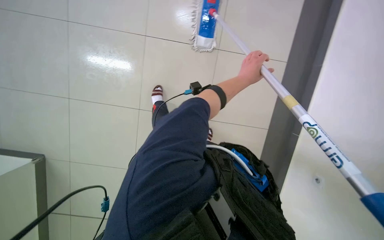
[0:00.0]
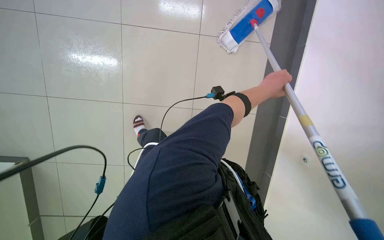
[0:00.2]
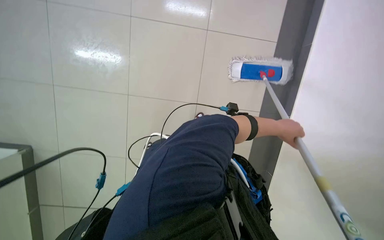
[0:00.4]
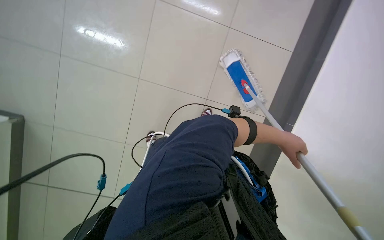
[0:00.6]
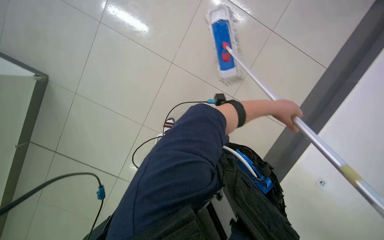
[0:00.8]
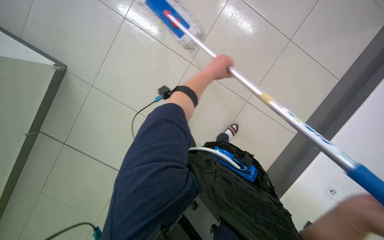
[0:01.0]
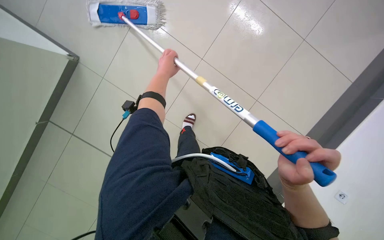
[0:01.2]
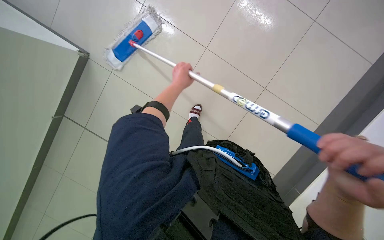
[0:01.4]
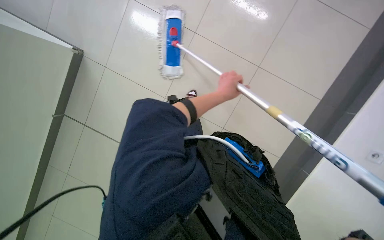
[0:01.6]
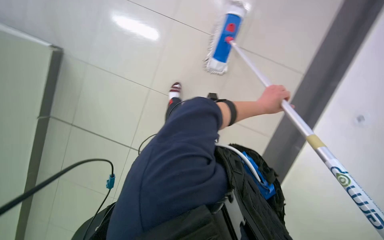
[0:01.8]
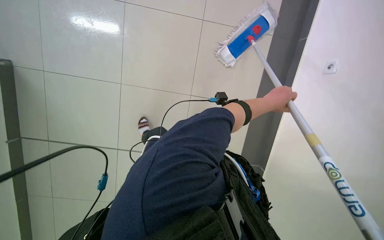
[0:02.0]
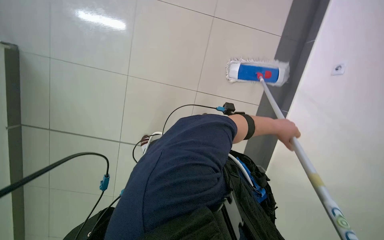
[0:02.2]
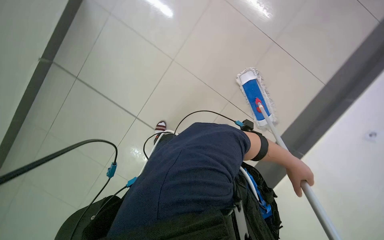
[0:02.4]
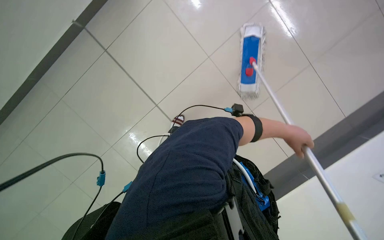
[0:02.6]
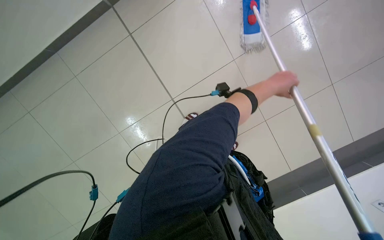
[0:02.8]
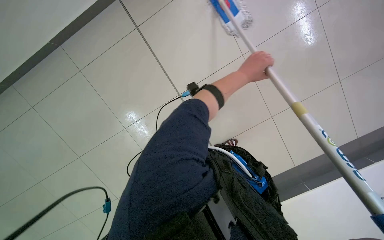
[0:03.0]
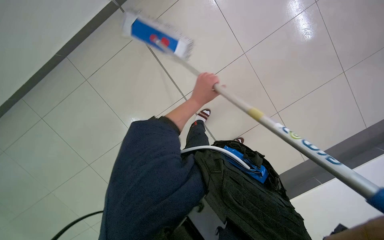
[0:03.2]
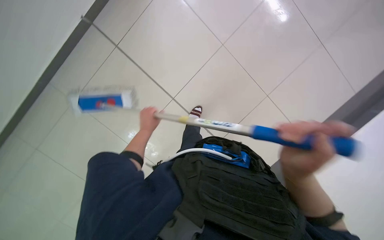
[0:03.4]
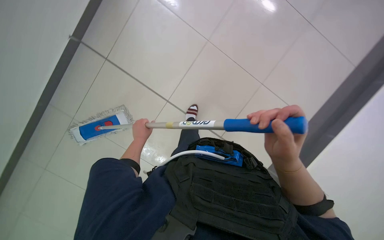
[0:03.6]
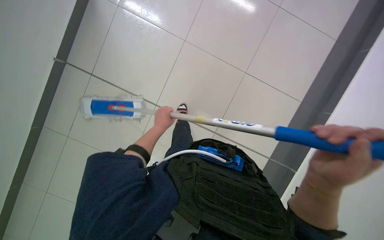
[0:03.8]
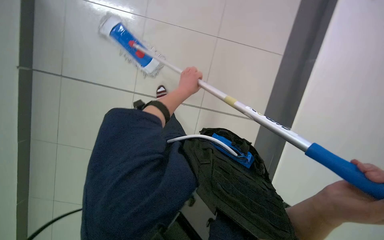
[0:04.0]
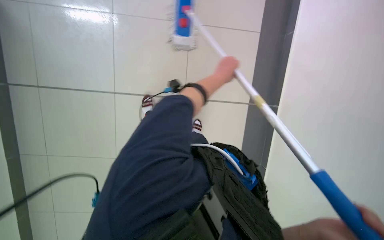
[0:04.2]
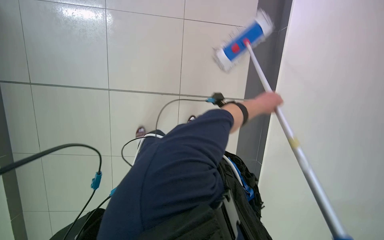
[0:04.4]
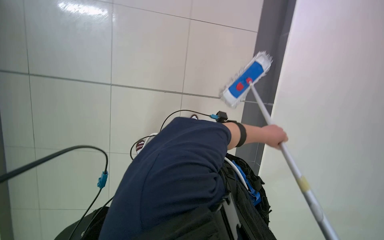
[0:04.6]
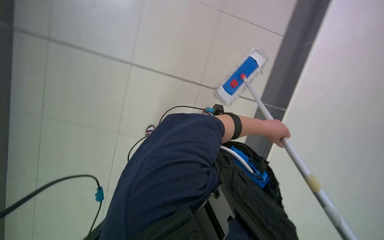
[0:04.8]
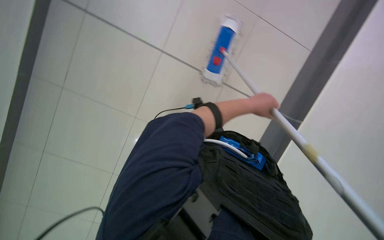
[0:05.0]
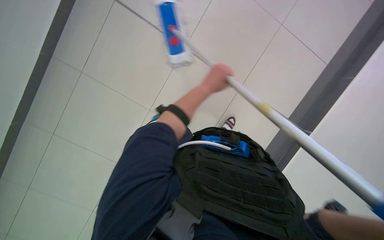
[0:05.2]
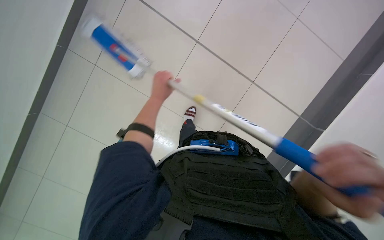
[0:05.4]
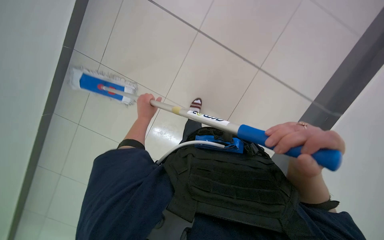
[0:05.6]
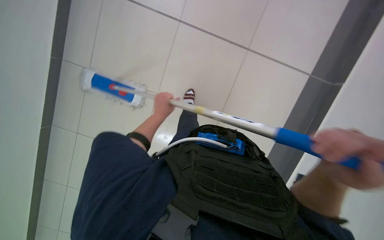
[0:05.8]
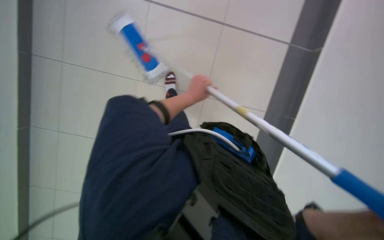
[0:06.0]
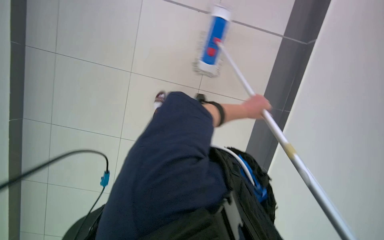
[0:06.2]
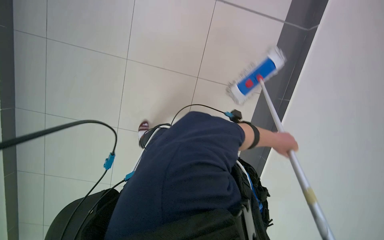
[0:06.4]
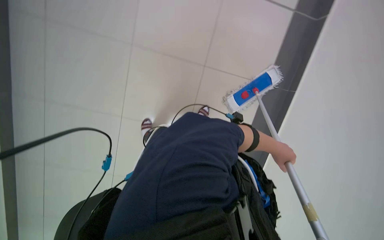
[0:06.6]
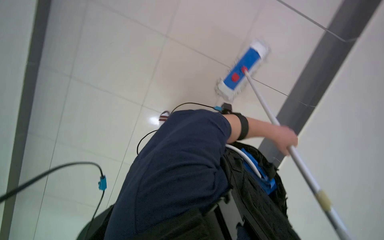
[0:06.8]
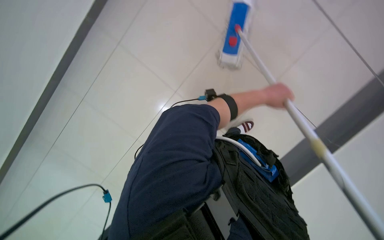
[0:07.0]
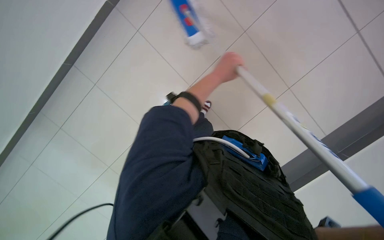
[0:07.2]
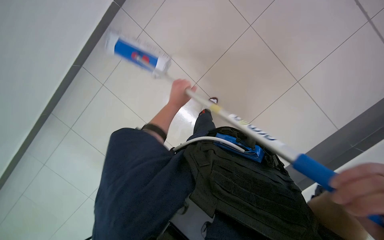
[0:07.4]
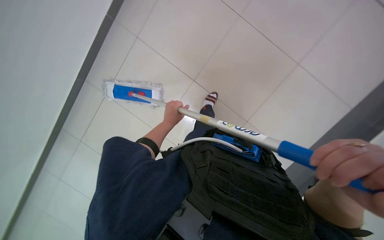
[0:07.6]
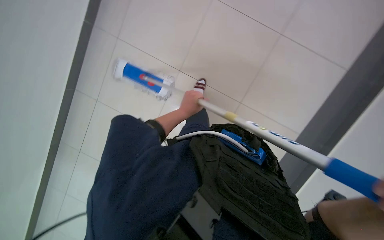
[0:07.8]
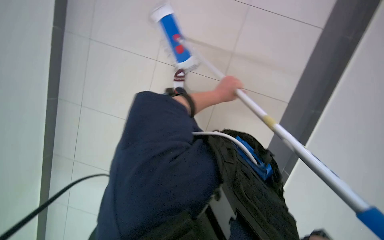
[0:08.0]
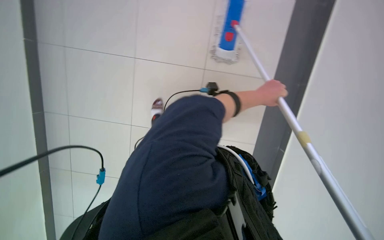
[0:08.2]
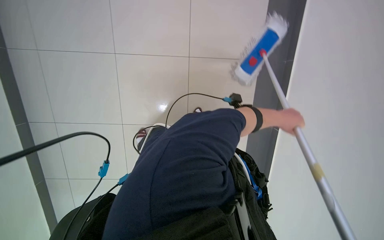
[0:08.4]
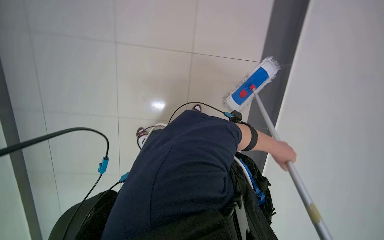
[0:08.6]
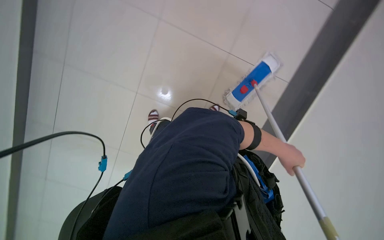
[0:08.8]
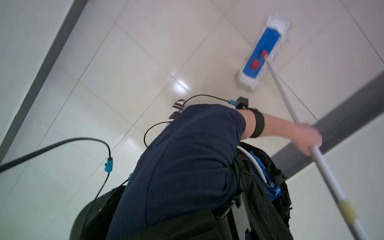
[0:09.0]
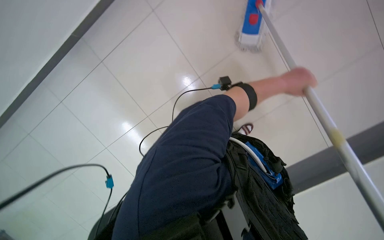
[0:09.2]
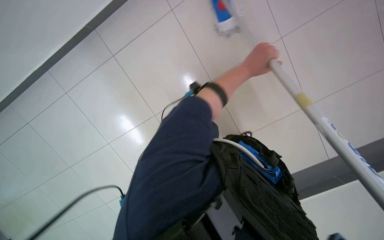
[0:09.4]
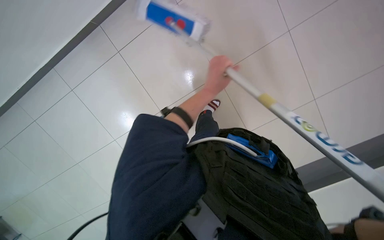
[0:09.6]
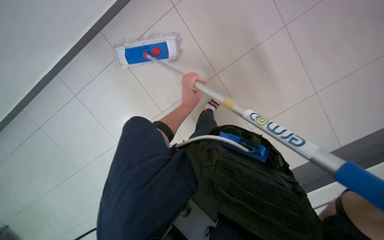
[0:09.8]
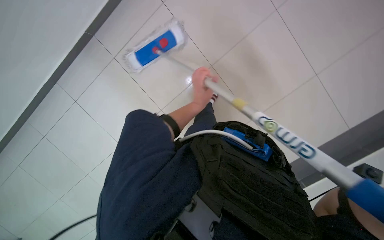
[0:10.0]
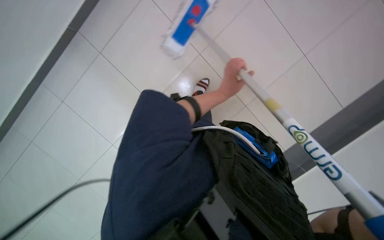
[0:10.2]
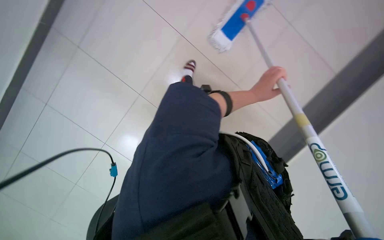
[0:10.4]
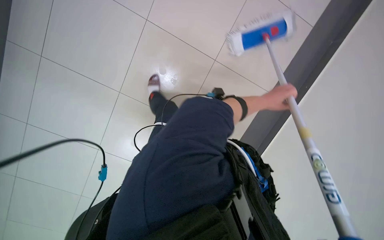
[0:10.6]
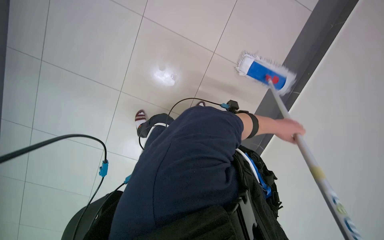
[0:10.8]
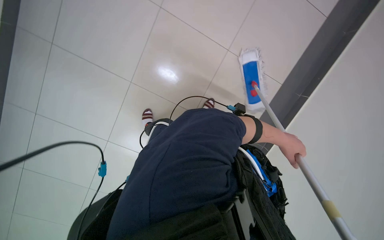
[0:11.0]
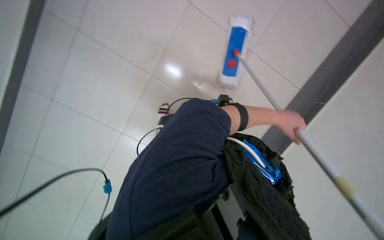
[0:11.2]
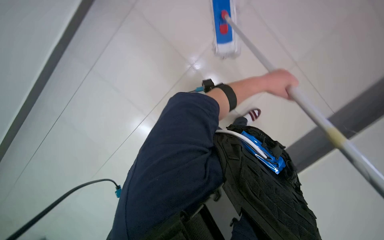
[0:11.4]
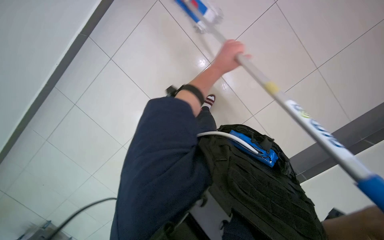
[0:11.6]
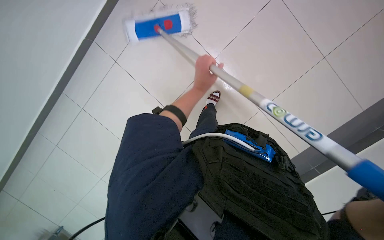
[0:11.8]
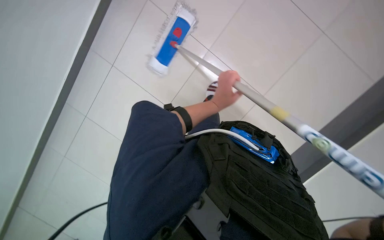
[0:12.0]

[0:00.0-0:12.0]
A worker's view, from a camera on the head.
Job: mopping floor.
The whole recording: Mopping tiled floor. The worker mops the tiled floor, occasionally moving the mop bucket and cleaning the mop head.
0:01.6 to 0:03.0: The scene rotates clockwise by some 30 degrees.
0:04.4 to 0:06.0: The left hand goes some 15 cm to the left.
0:07.6 to 0:09.0: The scene turns some 50 degrees clockwise in the picture.
0:09.0 to 0:10.4: The left hand moves farther from the camera, approximately 10 cm, and reaches roughly 25 cm to the left, then returns.
0:10.4 to 0:12.0: The left hand shifts some 10 cm to the left.

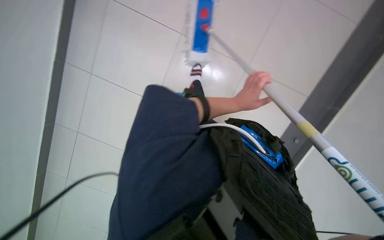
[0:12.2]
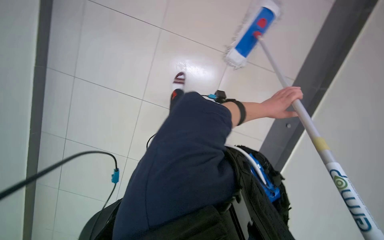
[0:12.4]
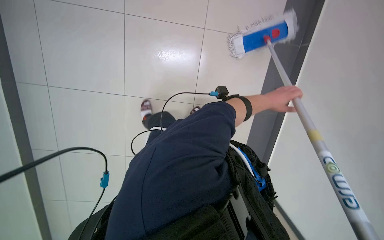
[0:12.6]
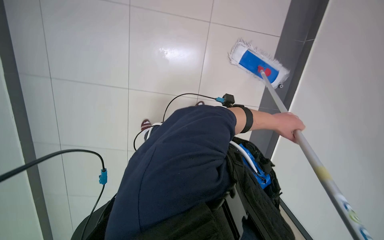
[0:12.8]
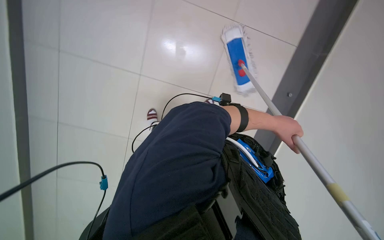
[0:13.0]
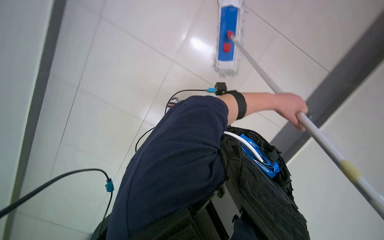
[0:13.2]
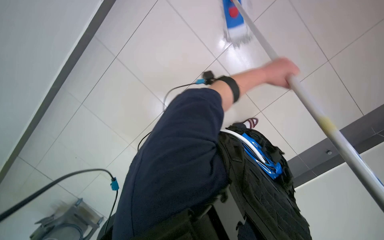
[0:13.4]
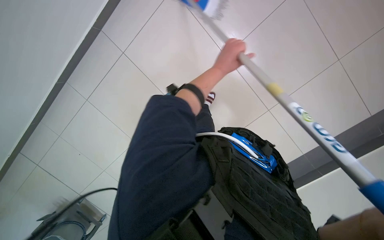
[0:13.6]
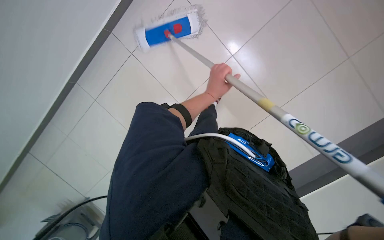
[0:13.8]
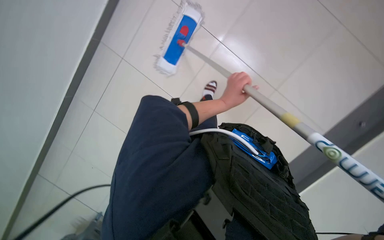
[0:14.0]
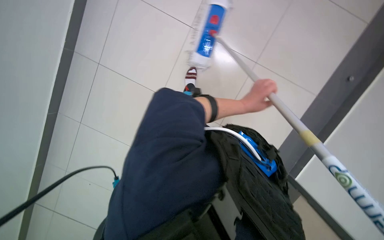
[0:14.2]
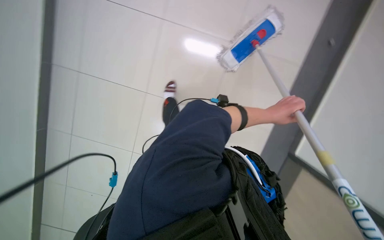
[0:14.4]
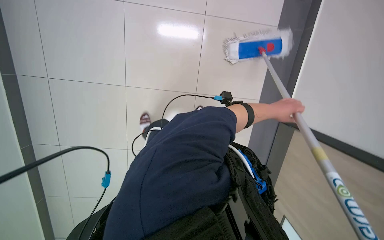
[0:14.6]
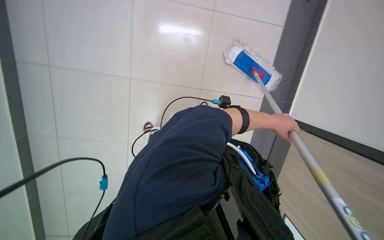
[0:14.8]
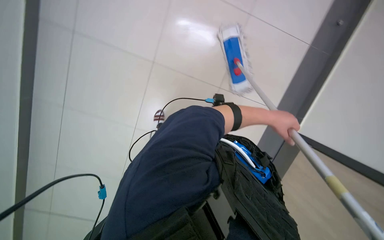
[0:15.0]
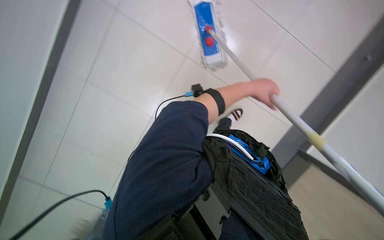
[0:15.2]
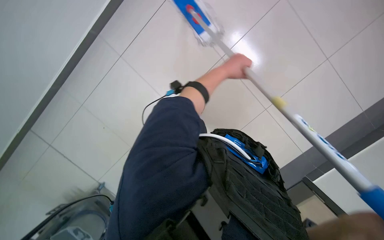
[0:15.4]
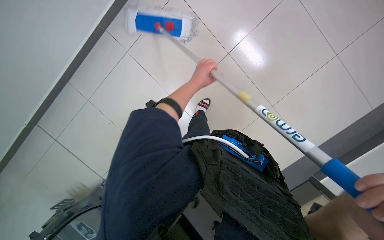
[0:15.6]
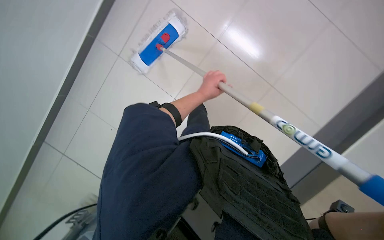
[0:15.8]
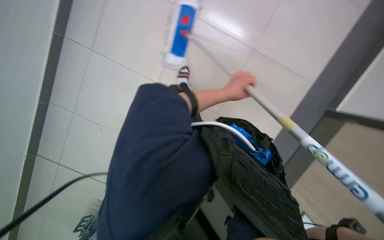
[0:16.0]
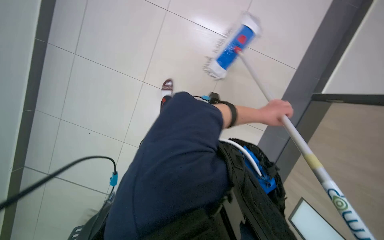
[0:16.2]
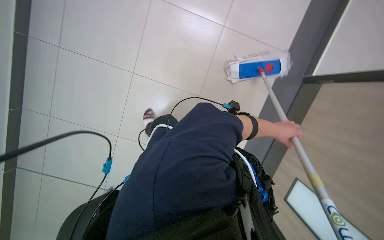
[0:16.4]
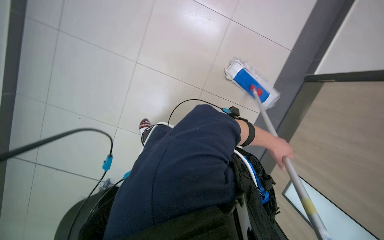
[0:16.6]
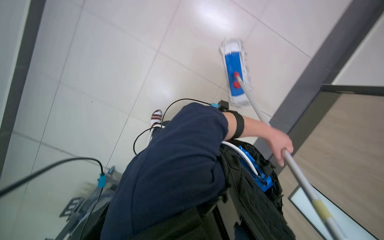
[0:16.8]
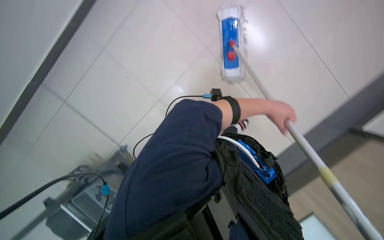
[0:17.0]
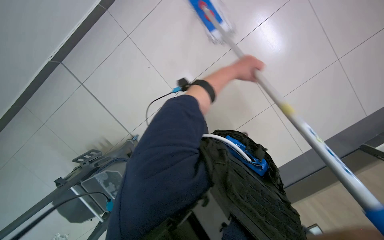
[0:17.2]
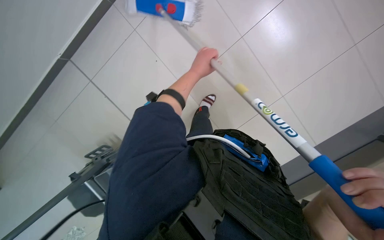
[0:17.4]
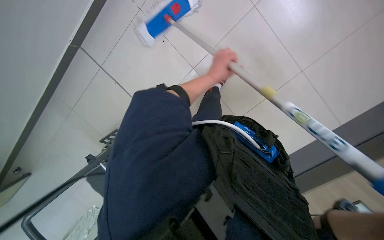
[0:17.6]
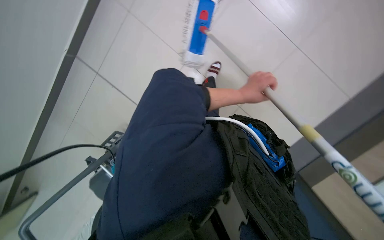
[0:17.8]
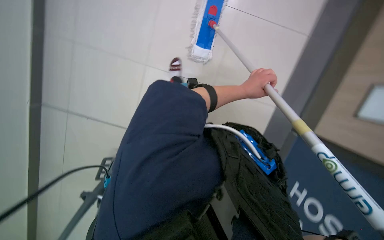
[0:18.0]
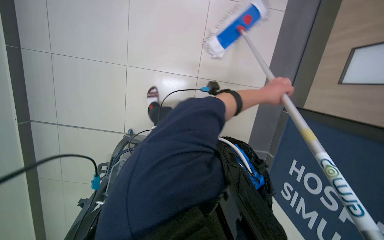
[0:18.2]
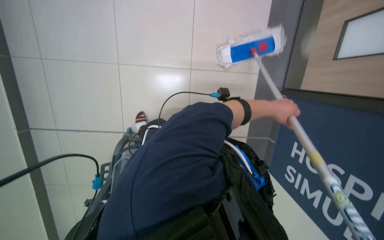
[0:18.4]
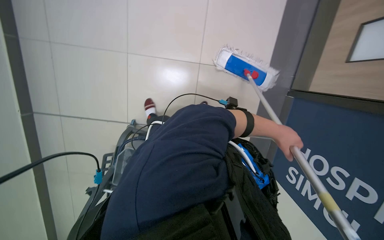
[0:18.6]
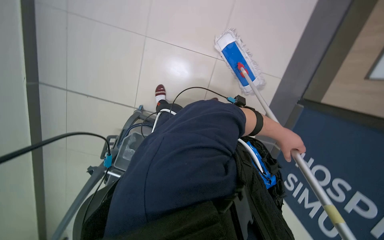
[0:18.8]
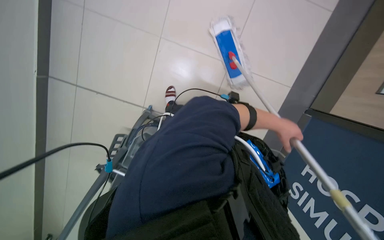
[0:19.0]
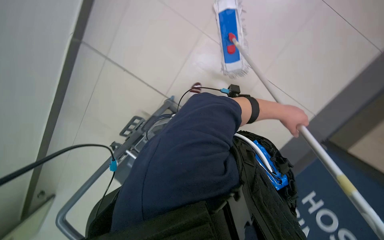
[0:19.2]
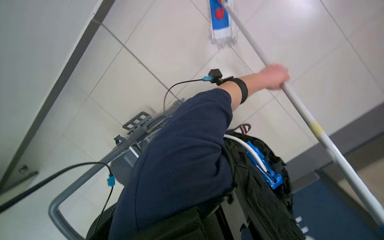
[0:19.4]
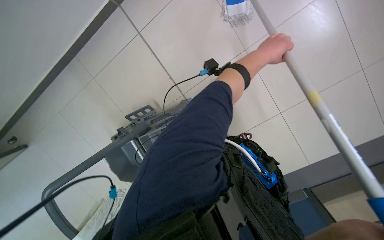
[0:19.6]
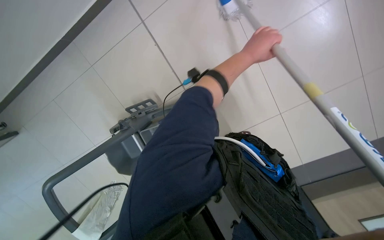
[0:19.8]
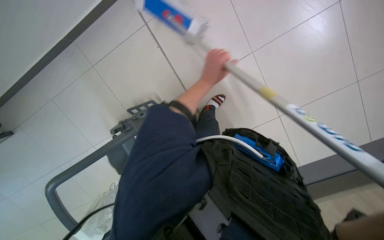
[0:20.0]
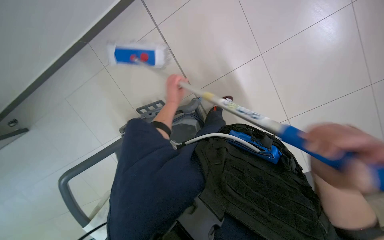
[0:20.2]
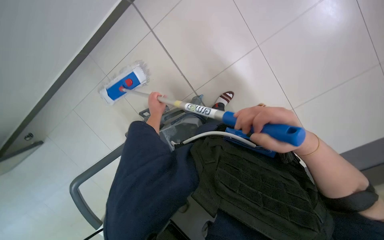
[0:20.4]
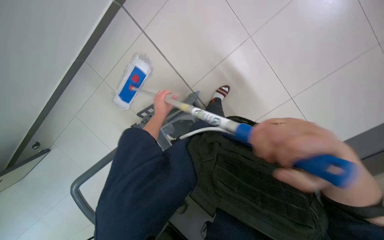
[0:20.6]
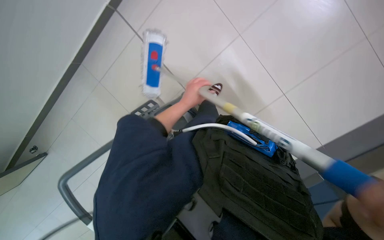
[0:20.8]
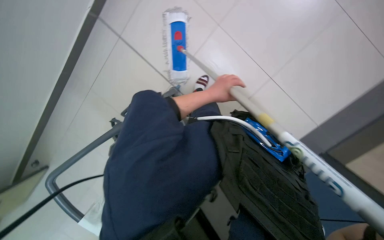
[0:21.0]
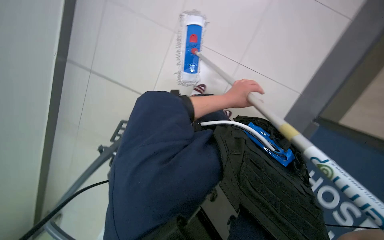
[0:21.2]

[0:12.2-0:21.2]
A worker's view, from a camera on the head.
Job: mopping floor.
The whole recording: Mopping tiled floor. The worker mops the tiled floor, occasionally moving the mop bucket and cleaning the mop head.
0:13.8 to 0:15.2: The scene rotates clockwise by approximately 35 degrees.
0:15.2 to 0:16.6: The left hand moves down the picture, to the right and farther from the camera, about 20 cm.
0:16.6 to 0:18.2: The view tilts about 15 degrees downward. The left hand goes some 10 cm nearer to the camera and up the picture, and goes to the left and returns, approximately 20 cm each way.
0:18.2 to 0:19.8: The left hand heads to the left, covering approximately 15 cm.
0:19.8 to 0:21.2: The view pans to the left by roughly 15 degrees. The left hand goes some 20 cm down the picture and farther from the camera, and moves roughly 25 cm to the left and comes back.
